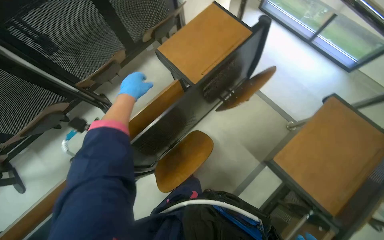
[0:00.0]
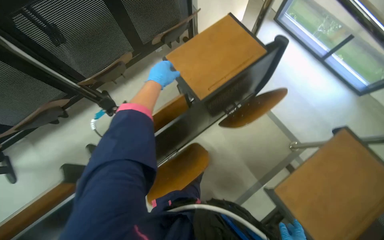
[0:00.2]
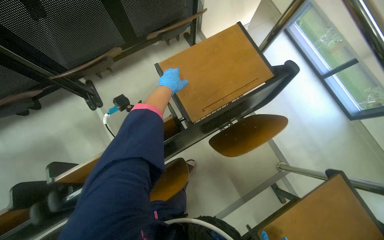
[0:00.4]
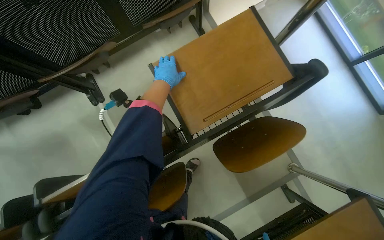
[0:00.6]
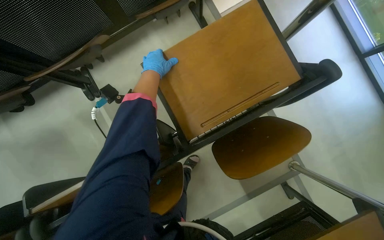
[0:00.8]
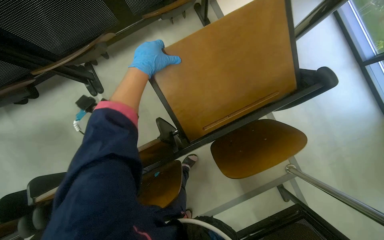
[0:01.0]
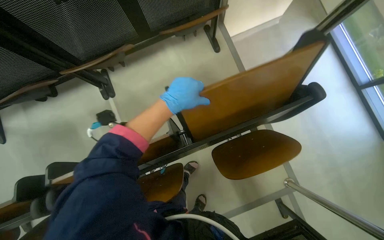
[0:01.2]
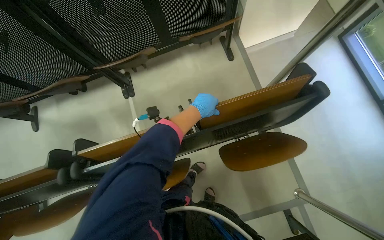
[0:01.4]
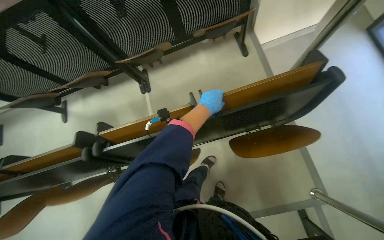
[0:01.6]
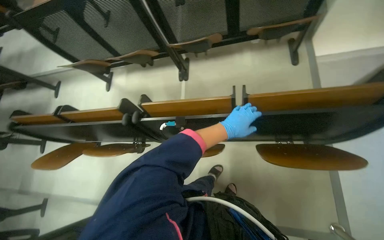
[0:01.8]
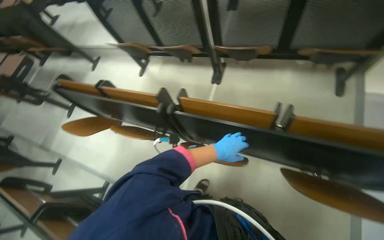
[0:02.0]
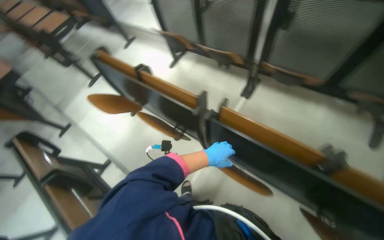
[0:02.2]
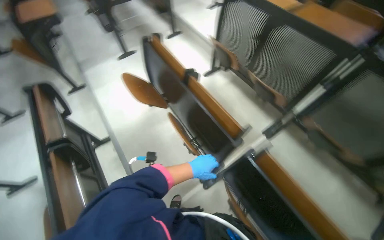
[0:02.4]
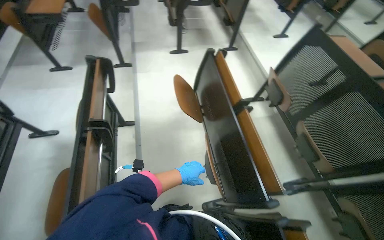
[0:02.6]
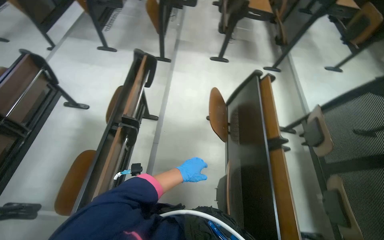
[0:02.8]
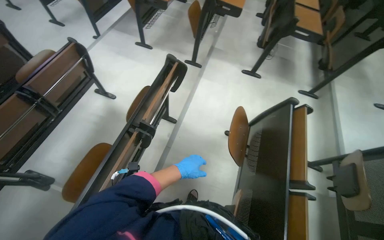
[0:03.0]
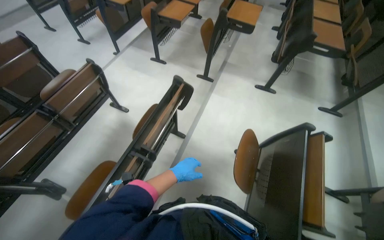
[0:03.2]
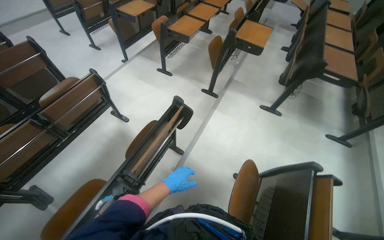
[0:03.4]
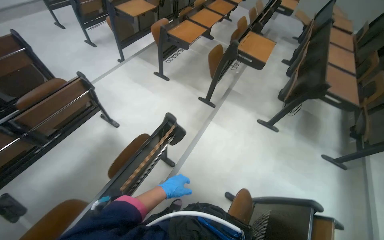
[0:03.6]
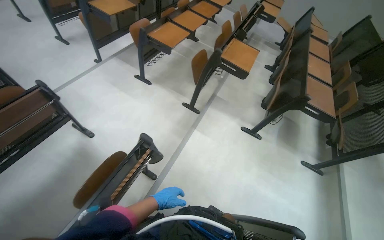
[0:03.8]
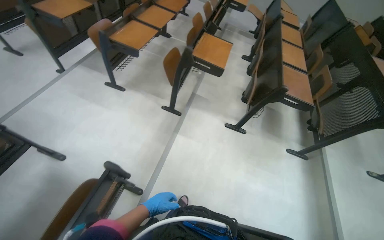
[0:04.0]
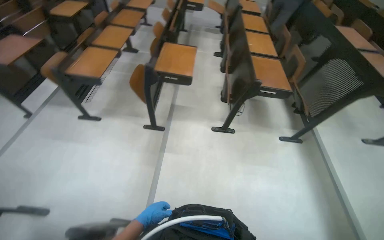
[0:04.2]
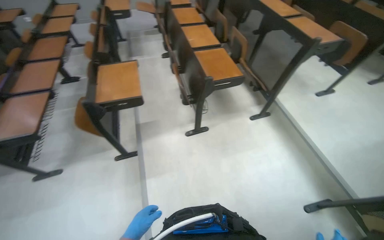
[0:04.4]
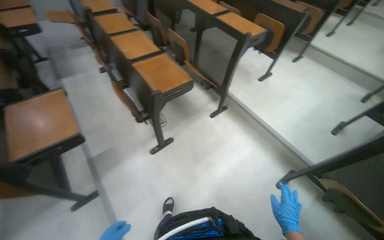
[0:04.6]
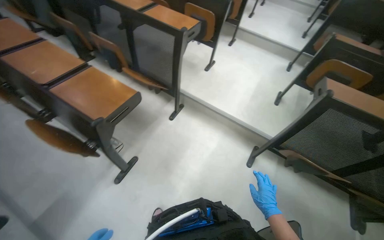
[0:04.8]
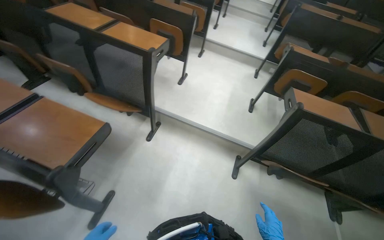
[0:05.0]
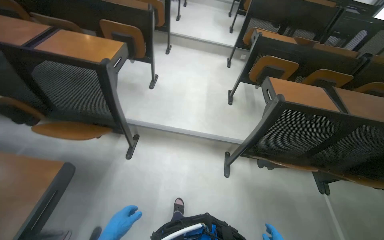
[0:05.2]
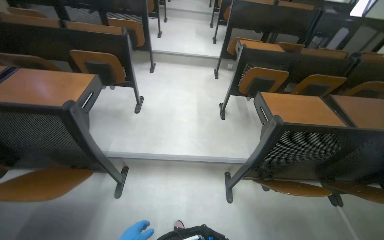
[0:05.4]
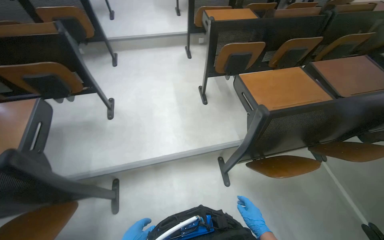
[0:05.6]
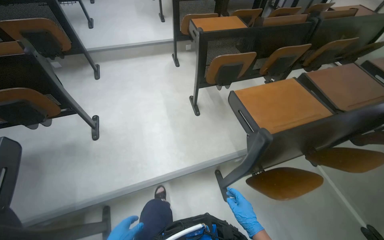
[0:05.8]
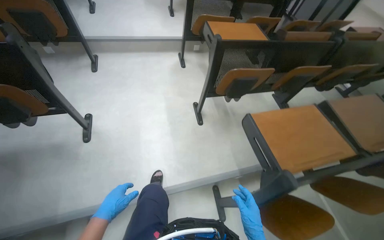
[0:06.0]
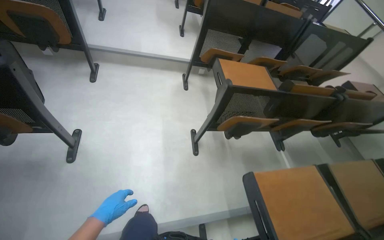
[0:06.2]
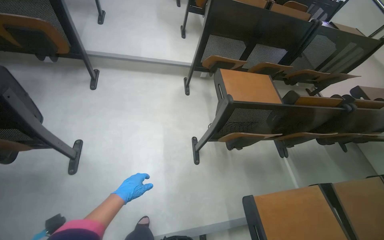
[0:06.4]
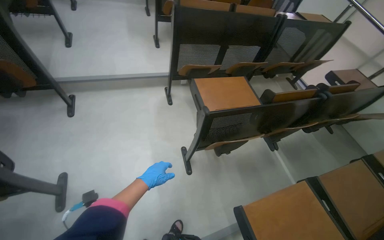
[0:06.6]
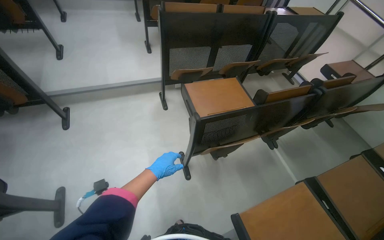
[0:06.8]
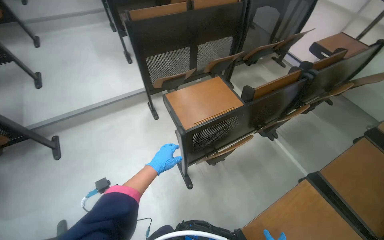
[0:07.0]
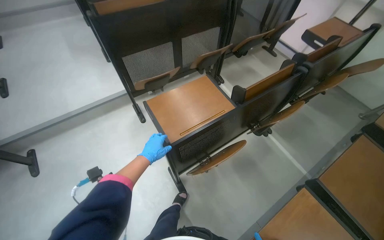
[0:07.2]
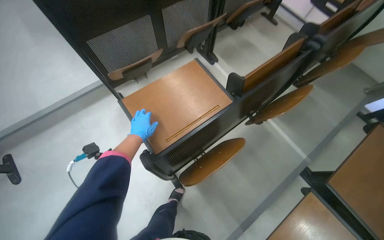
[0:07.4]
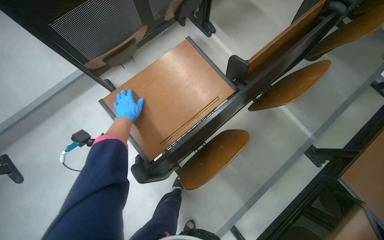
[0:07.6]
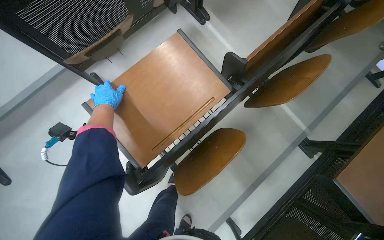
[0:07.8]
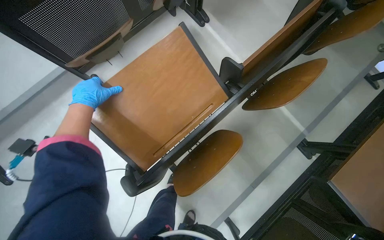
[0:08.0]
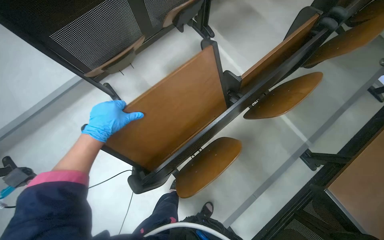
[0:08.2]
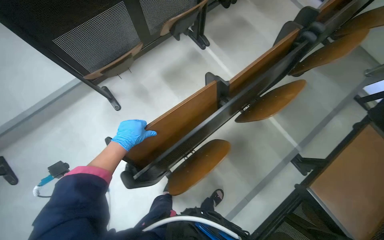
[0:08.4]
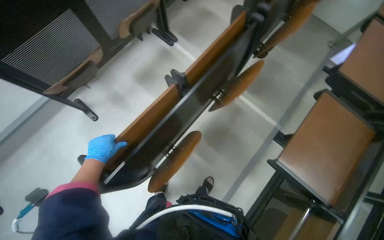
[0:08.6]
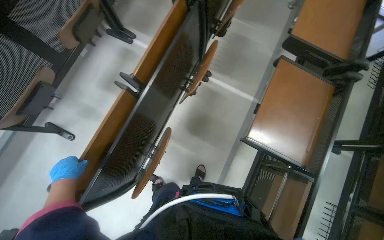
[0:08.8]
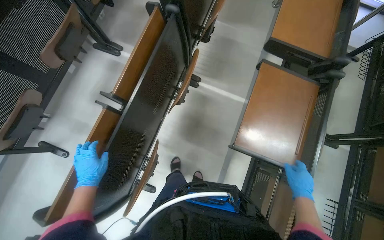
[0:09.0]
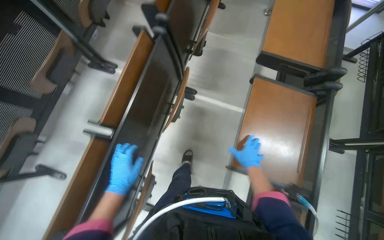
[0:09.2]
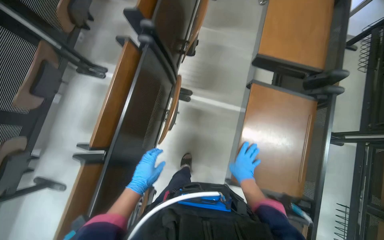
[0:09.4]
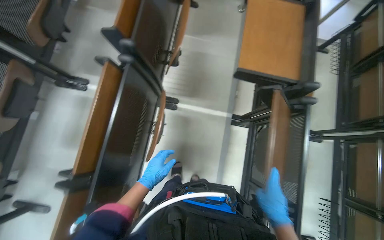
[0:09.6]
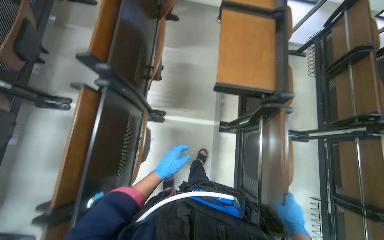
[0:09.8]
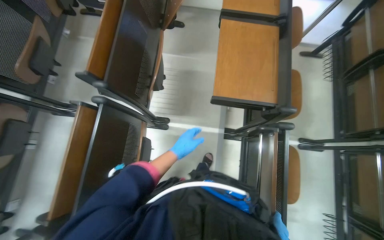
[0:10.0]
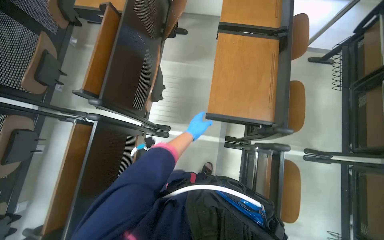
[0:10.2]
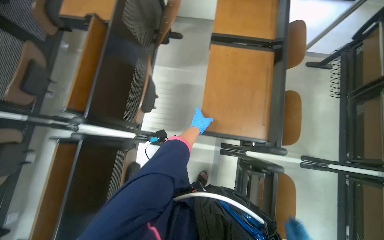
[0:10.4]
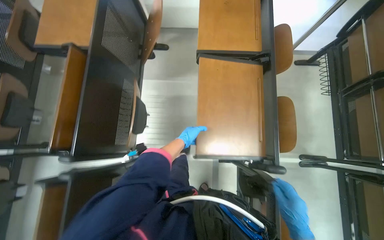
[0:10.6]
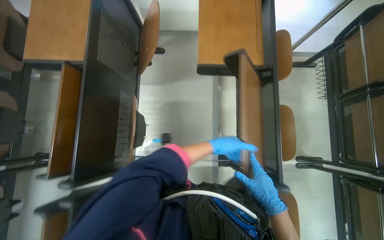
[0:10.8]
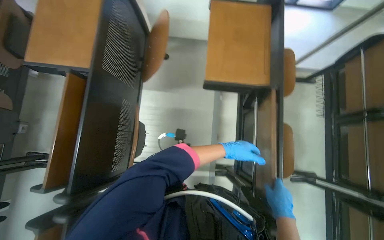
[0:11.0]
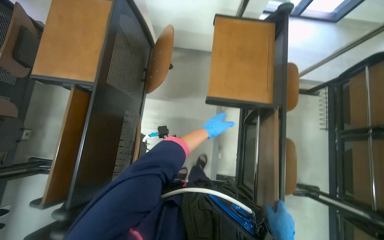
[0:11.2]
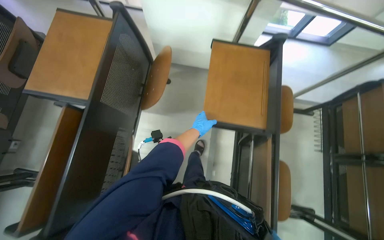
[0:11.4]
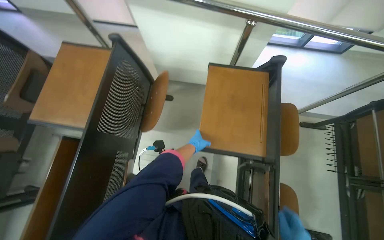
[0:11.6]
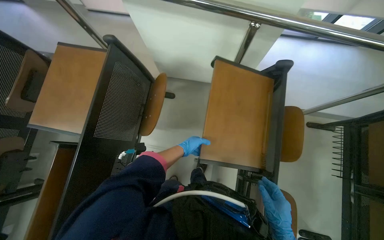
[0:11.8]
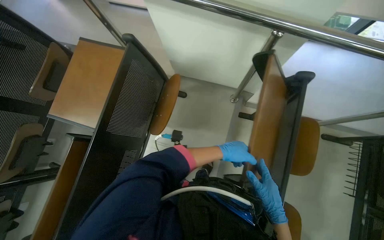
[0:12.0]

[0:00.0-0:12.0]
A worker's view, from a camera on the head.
Job: organizing items.
The whole recording: Folding up auditorium desks. The worker folds up multiple desks in the auditorium.
0:00.0 to 0:01.6: The wearer's head swings approximately 30 degrees to the left. The left hand travels to the right by approximately 25 cm.
0:01.6 to 0:03.0: The wearer moves about 1 m. The head turns to the left by about 125 degrees.
0:03.0 to 0:04.4: The camera travels some 1 m. The head rotates roughly 35 degrees to the right.
0:04.4 to 0:06.0: The camera is carried some 1.5 m. The head rotates about 90 degrees to the right.
0:06.0 to 0:07.6: The camera is carried approximately 1 m. The wearer looks roughly 25 degrees further downward. The scene rotates counterclockwise by roughly 25 degrees.
0:07.6 to 0:09.0: The camera is carried approximately 40 cm. The scene rotates counterclockwise by approximately 25 degrees.
0:09.0 to 0:10.4: The camera travels approximately 70 cm.
0:10.4 to 0:12.0: The wearer moves some 70 cm.

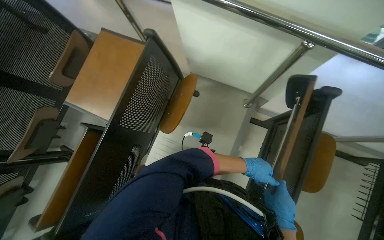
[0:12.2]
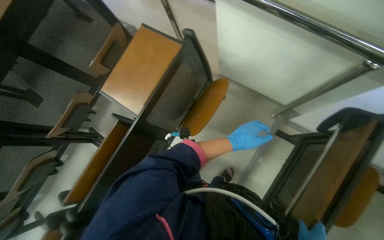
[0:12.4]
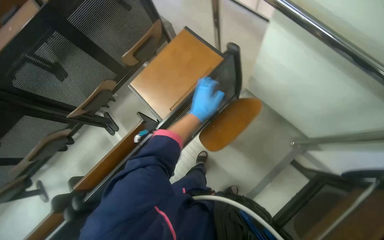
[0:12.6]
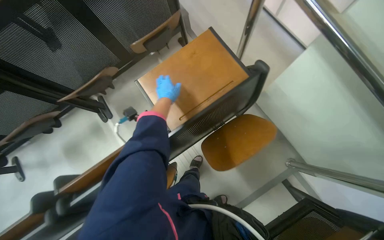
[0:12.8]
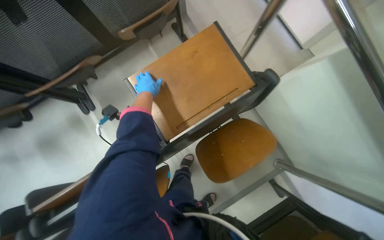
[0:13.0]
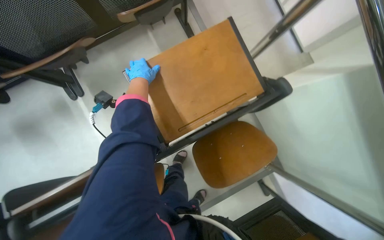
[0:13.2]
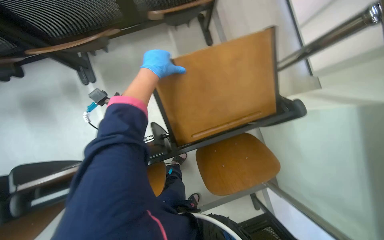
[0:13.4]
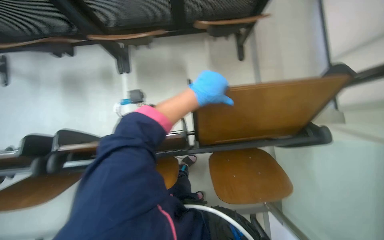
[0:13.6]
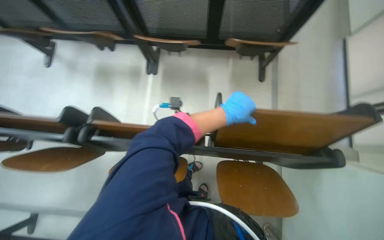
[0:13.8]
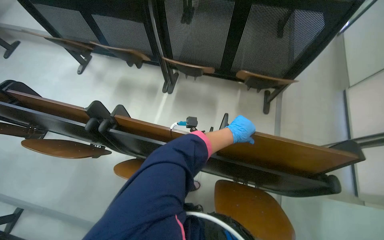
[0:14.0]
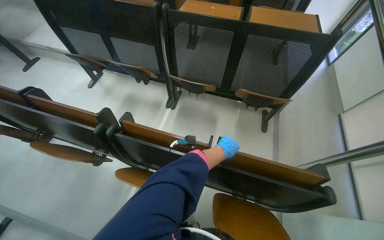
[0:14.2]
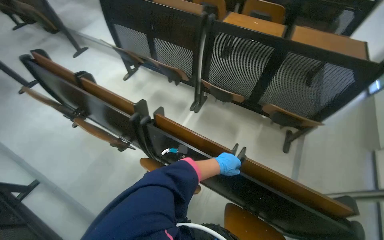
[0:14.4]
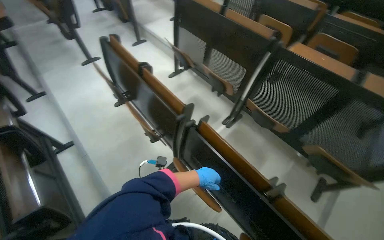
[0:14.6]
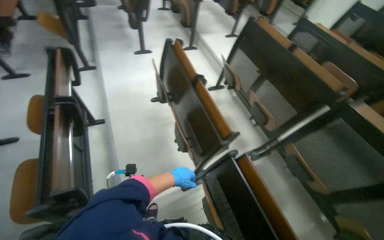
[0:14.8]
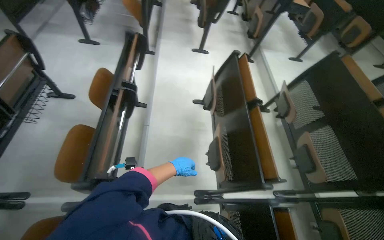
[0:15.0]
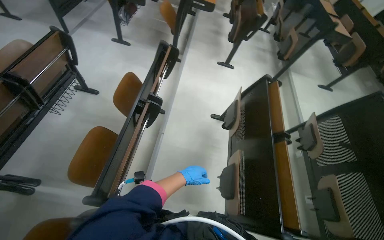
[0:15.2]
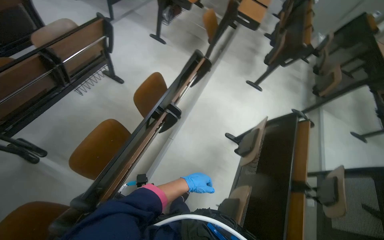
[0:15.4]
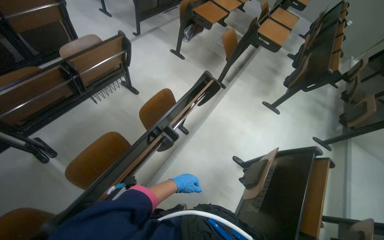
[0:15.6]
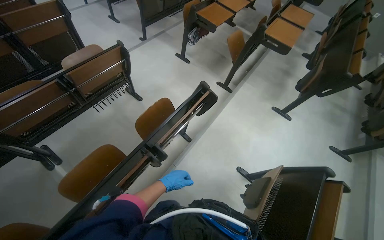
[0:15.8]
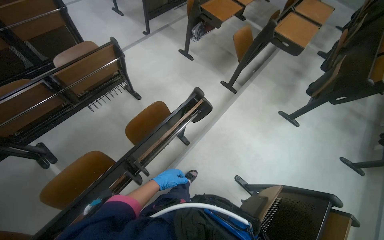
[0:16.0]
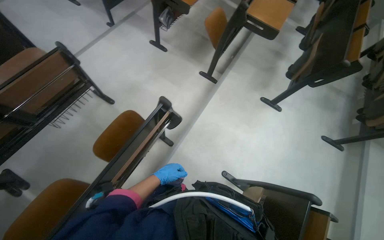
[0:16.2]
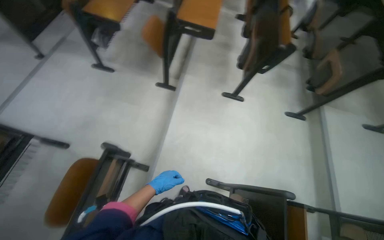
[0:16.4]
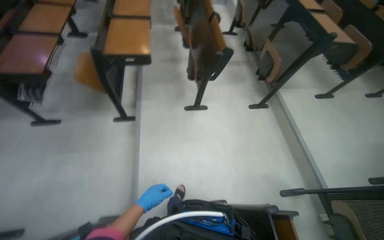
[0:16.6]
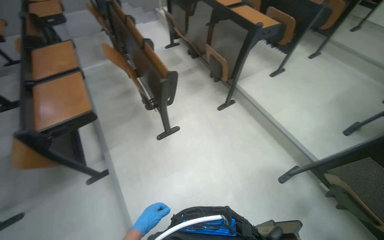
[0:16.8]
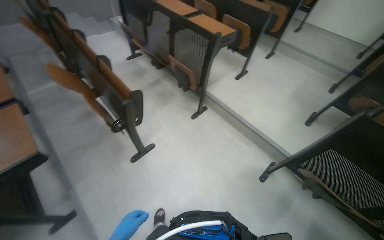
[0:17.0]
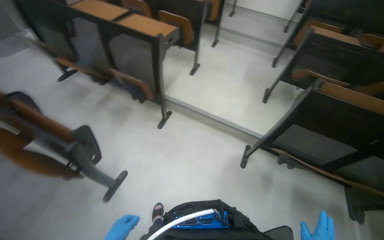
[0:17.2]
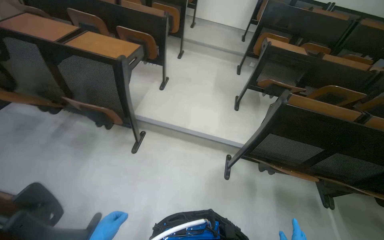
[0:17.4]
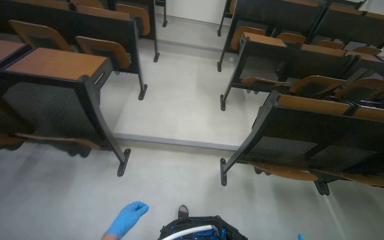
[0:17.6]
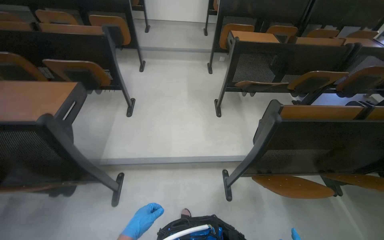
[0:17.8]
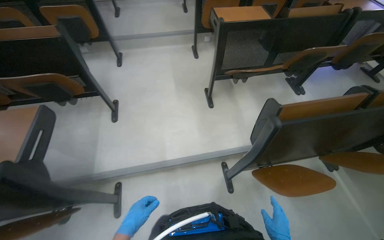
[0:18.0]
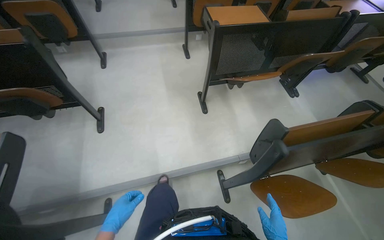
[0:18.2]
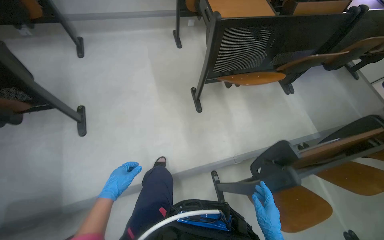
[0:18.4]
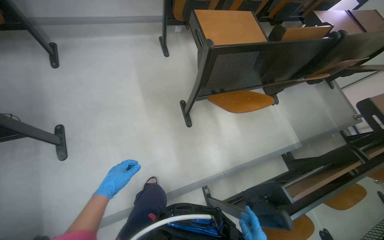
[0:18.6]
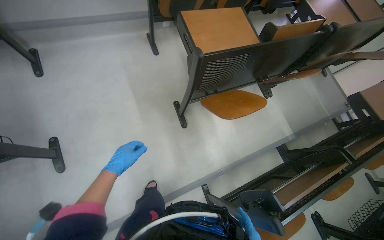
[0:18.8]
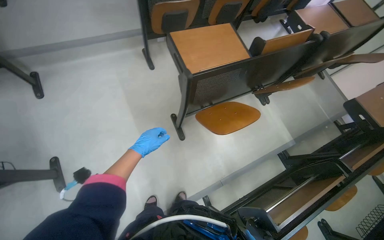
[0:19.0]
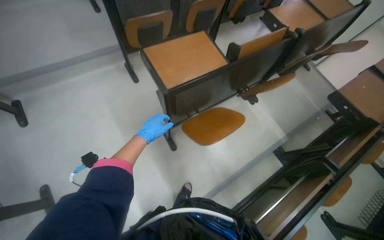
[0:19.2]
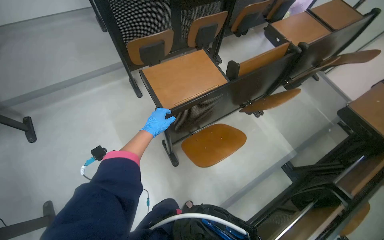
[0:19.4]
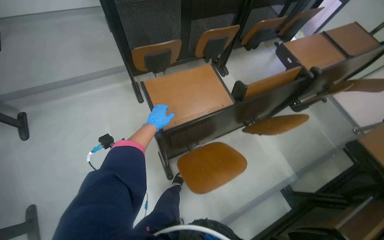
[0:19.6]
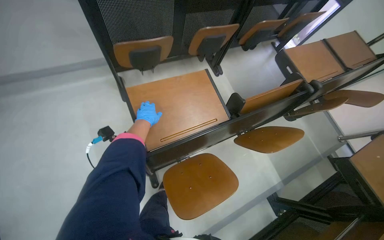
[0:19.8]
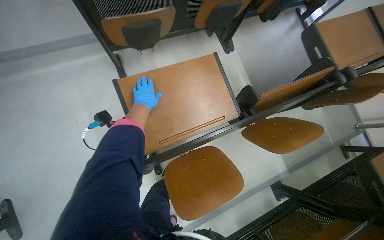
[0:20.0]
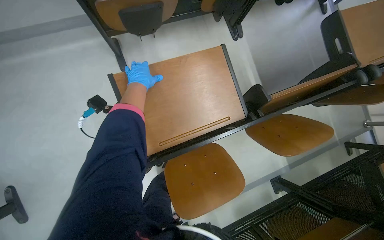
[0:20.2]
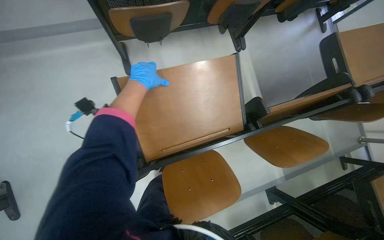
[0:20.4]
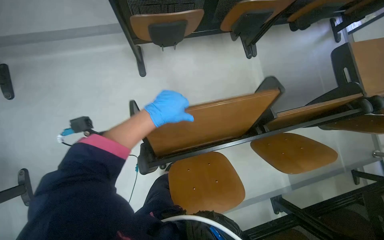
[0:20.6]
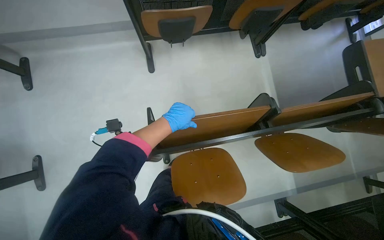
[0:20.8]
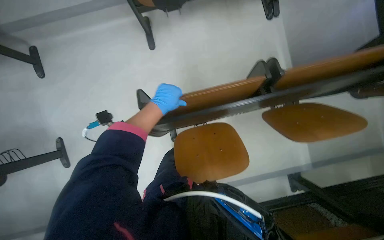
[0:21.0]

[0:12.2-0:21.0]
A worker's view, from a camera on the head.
Job: organizing items.
The whole recording: Folding up auditorium desks. The worker folds up multiple desks in the auditorium.
0:12.2 to 0:13.6: The wearer moves some 60 cm. The scene rotates clockwise by approximately 60 degrees.
0:13.6 to 0:15.2: The camera is carried roughly 1 m. The wearer looks approximately 105 degrees further to the left. The view tips upward by about 35 degrees.
0:15.2 to 0:16.6: The wearer moves about 1 m.
0:16.6 to 0:18.0: The wearer moves approximately 1 m. The wearer looks about 95 degrees further to the right.
0:18.0 to 0:19.6: The wearer moves about 1 m.
0:19.6 to 0:21.0: The head turns to the left by roughly 15 degrees. The view tips downward by approximately 20 degrees. The left hand shifts approximately 10 cm up the picture and to the right.
